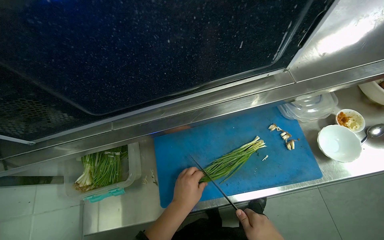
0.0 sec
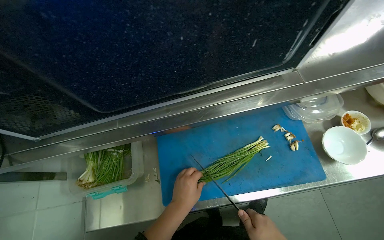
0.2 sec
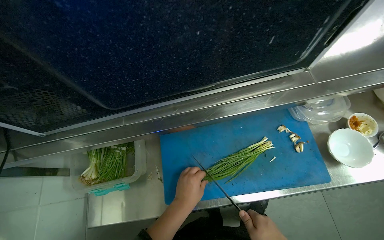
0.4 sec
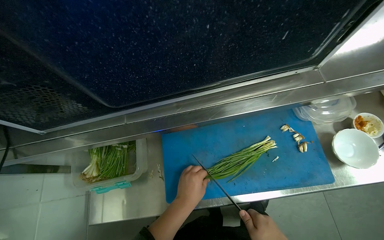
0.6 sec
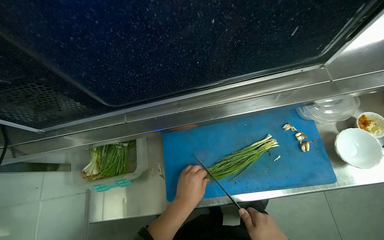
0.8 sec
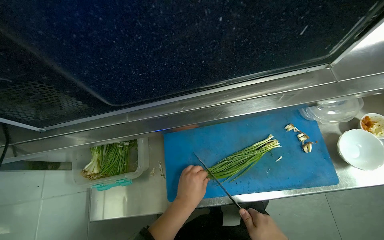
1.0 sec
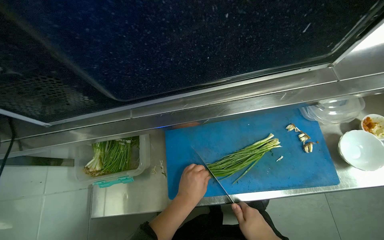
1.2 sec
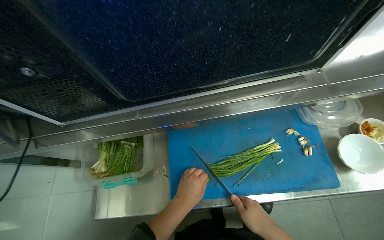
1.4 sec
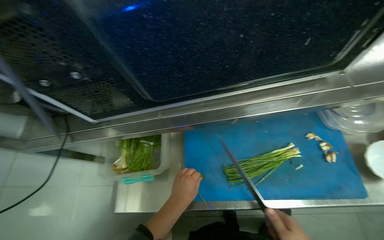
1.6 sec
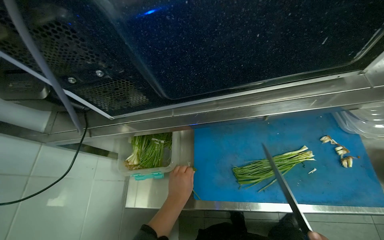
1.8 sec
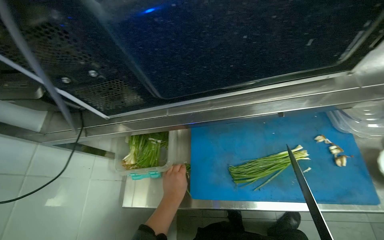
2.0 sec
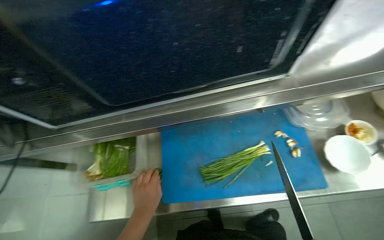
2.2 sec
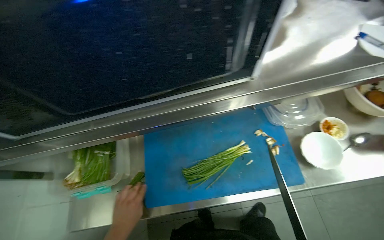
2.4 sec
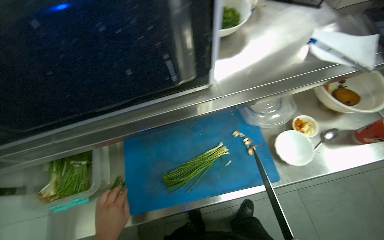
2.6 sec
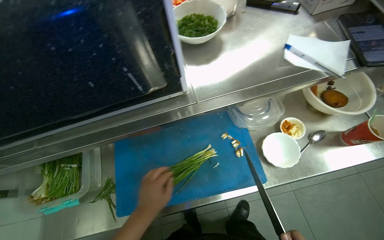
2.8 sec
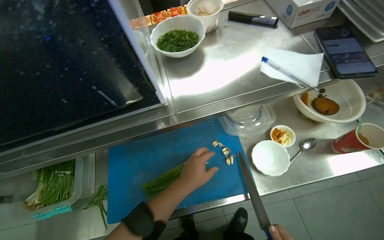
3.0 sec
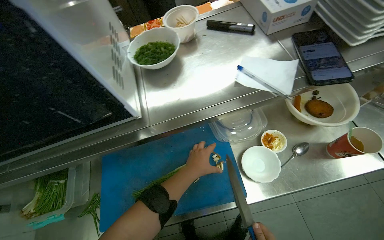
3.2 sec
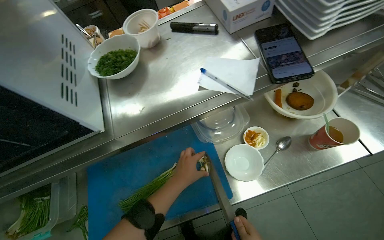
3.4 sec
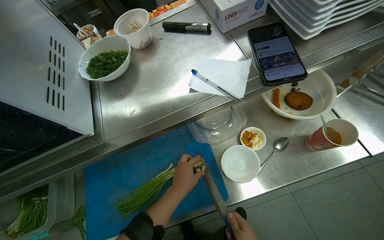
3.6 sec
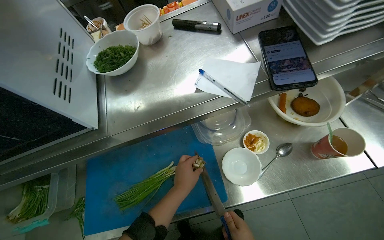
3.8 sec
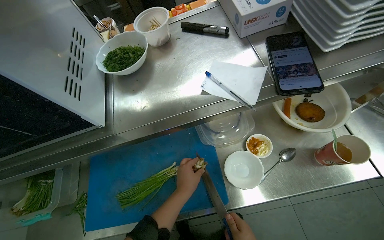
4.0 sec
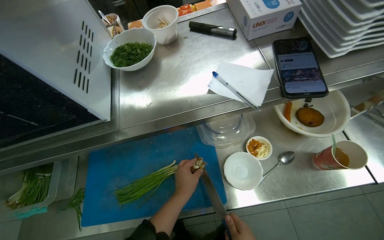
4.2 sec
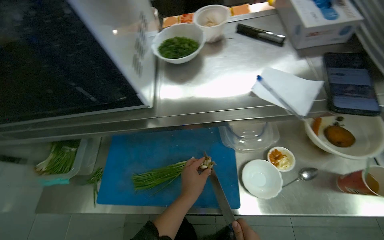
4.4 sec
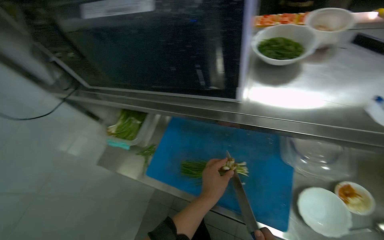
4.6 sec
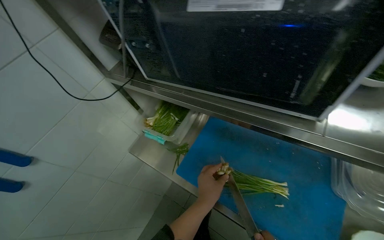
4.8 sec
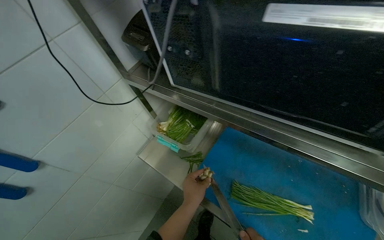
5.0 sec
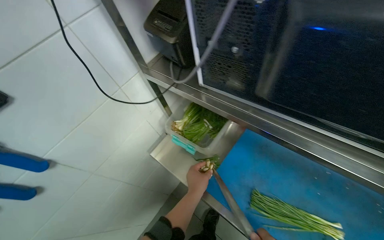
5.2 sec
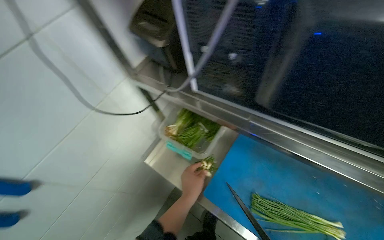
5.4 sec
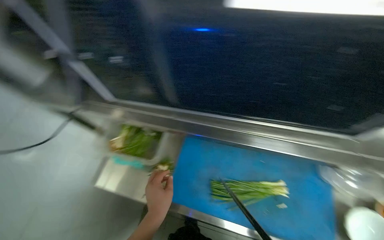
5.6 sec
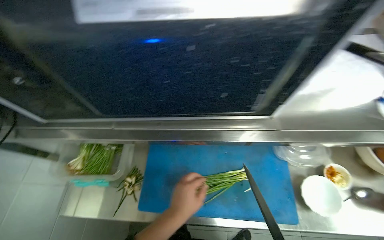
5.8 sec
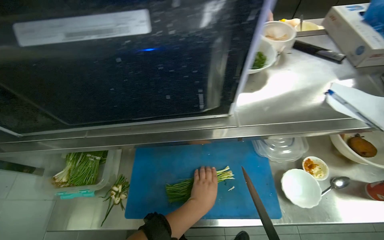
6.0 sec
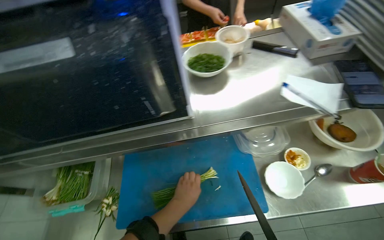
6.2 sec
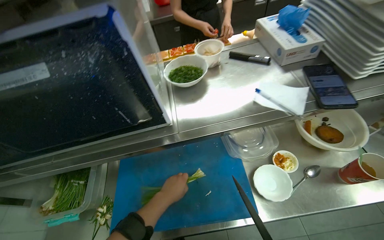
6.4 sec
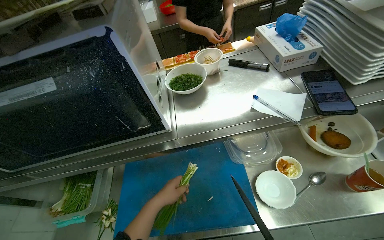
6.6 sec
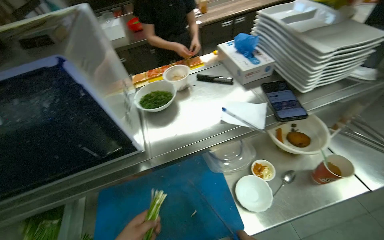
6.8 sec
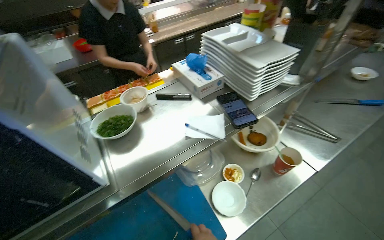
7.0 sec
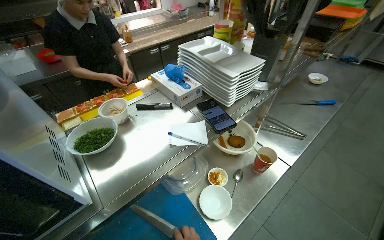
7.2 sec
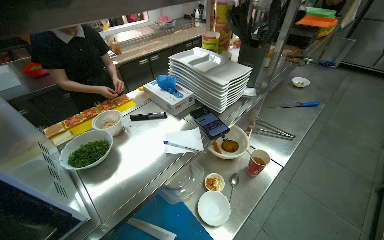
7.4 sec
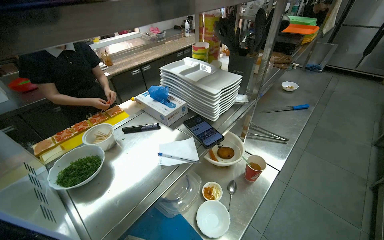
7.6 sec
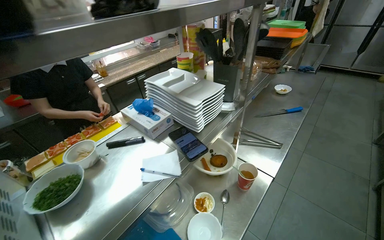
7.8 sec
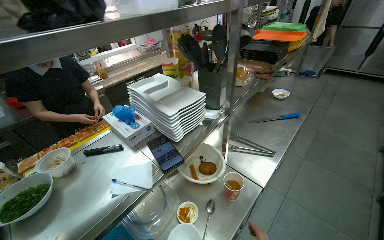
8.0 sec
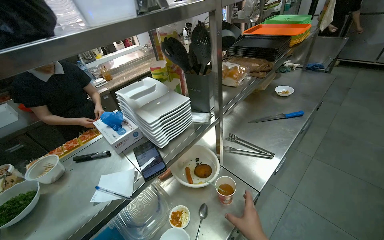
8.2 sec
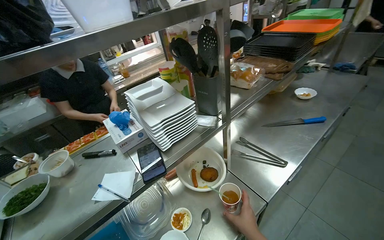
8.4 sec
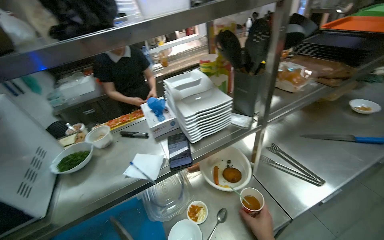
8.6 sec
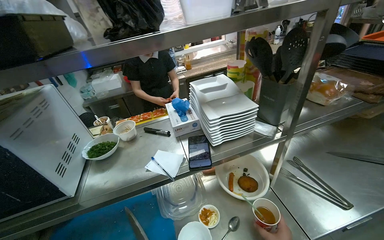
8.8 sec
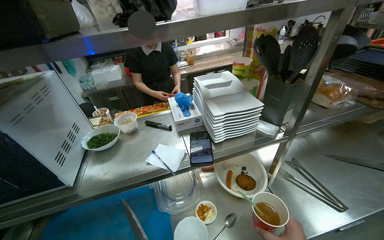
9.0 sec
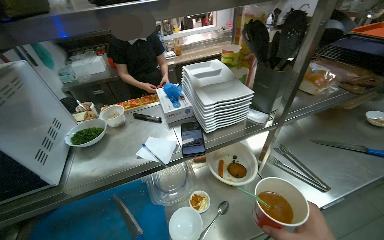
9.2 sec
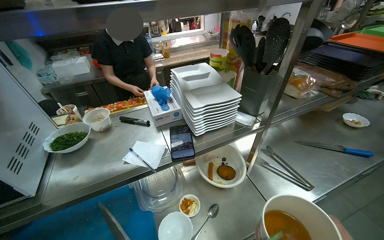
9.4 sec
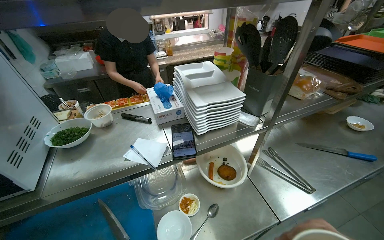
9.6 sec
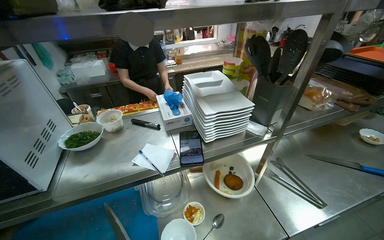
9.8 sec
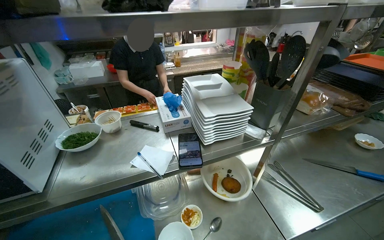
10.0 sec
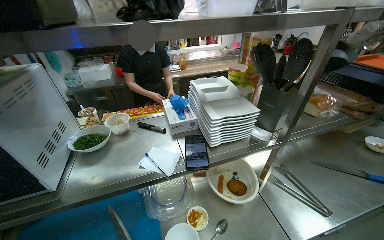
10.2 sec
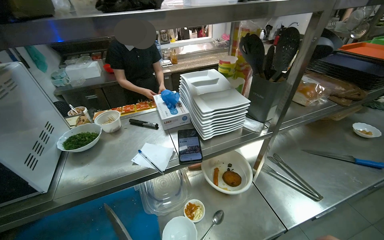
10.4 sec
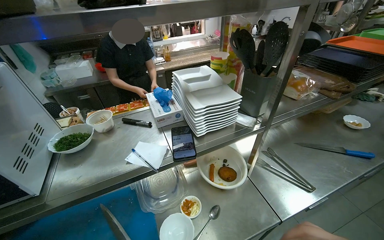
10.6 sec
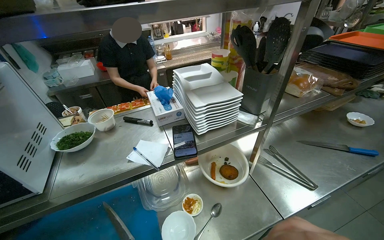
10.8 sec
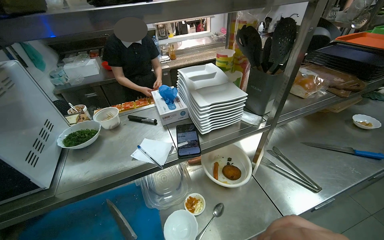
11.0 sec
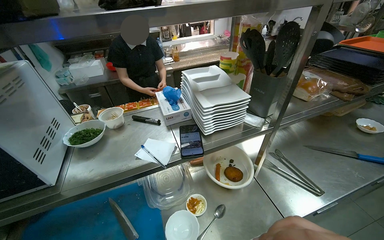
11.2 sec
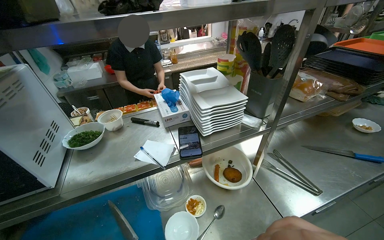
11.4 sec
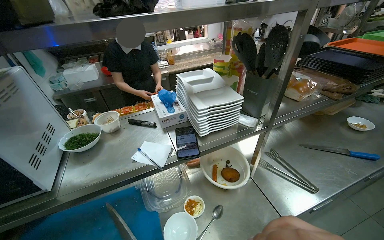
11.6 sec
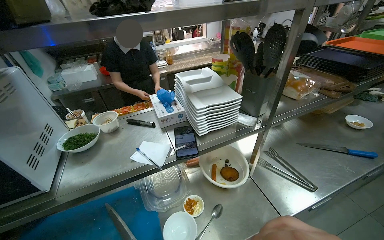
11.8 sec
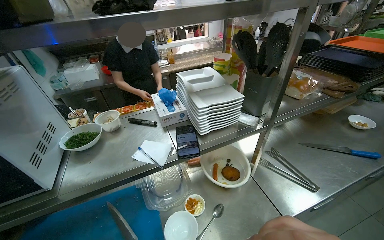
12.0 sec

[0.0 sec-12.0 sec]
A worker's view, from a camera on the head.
Job: preparing food.
The whole recording: Preparing and chopping green onions. The worker picks up green onions, trims their ends, washes them at the sink, and then chops them on a cutting board.
1.6 sec to 3.0 sec: The left hand shifts approximately 15 cm up the picture.
6.0 sec to 7.6 sec: The head rotates some 45 degrees to the right. The view tilts some 25 degrees upward.
7.6 sec to 9.0 sec: The head turns to the left by some 35 degrees.

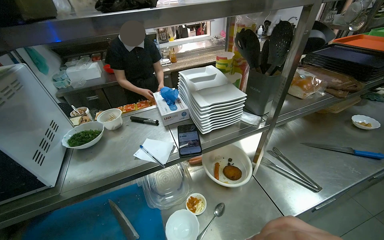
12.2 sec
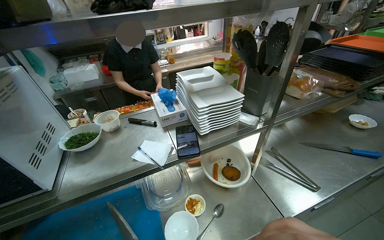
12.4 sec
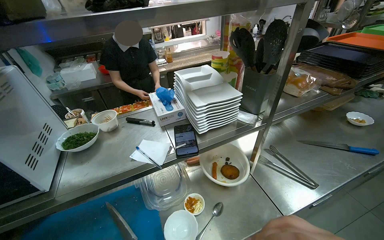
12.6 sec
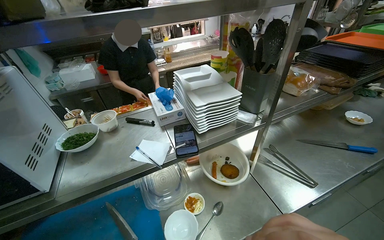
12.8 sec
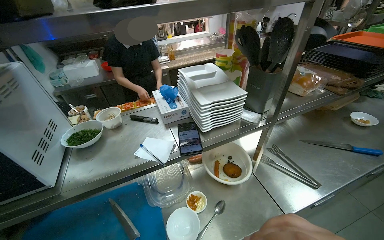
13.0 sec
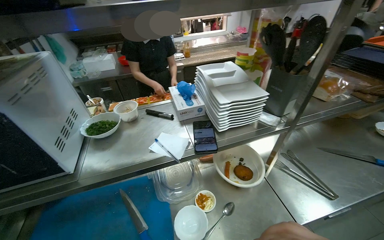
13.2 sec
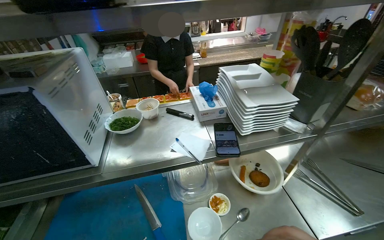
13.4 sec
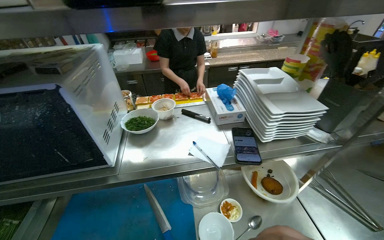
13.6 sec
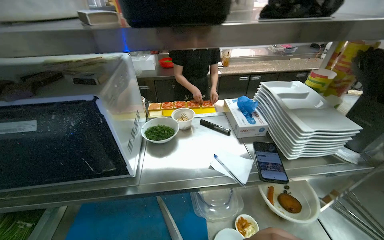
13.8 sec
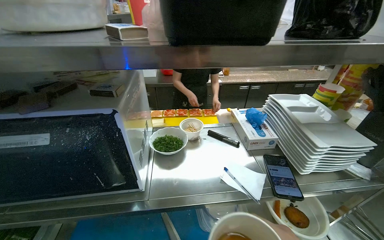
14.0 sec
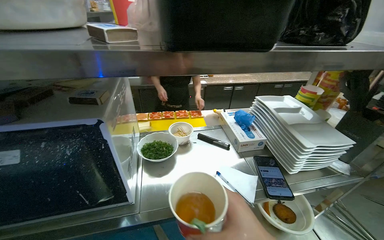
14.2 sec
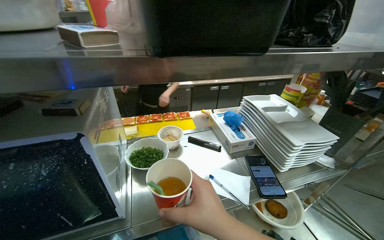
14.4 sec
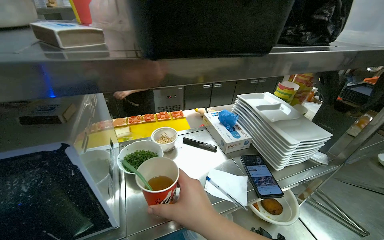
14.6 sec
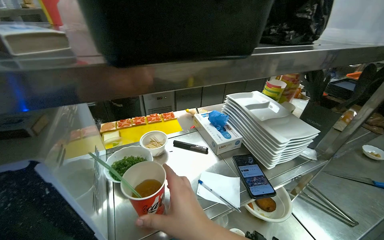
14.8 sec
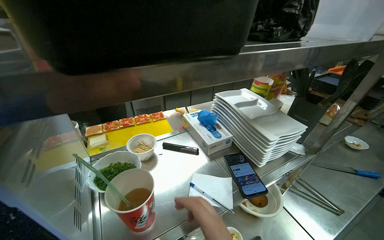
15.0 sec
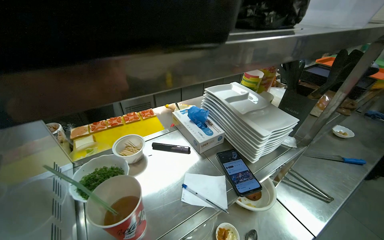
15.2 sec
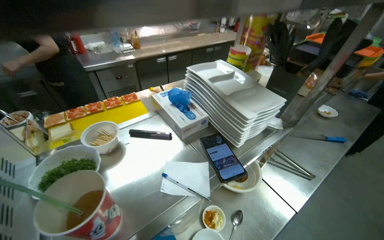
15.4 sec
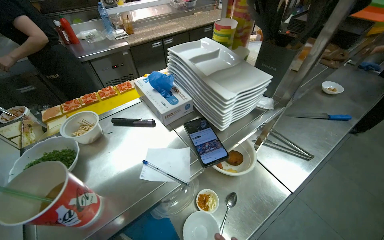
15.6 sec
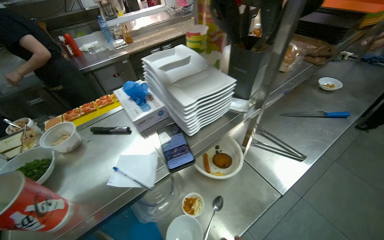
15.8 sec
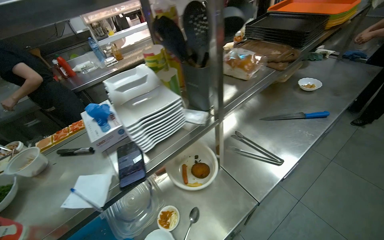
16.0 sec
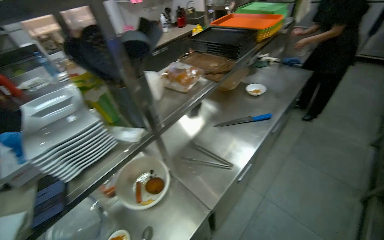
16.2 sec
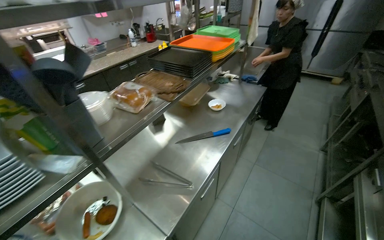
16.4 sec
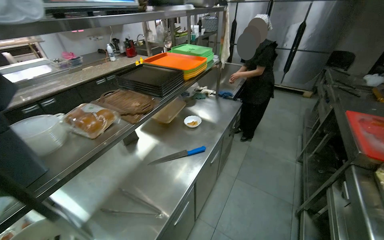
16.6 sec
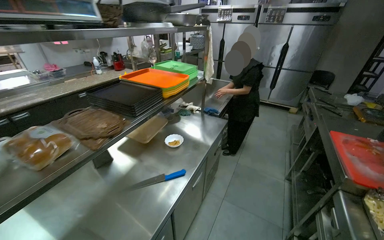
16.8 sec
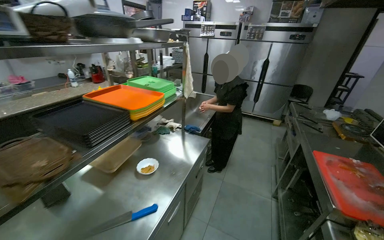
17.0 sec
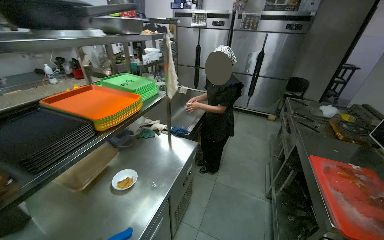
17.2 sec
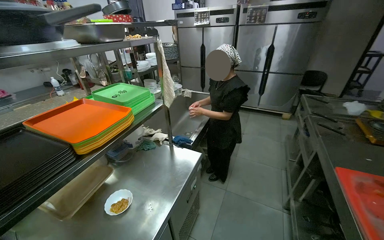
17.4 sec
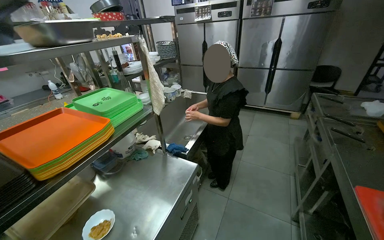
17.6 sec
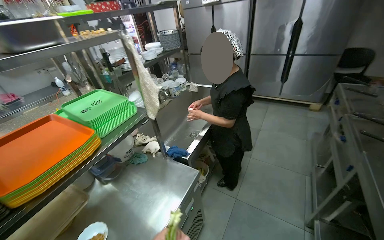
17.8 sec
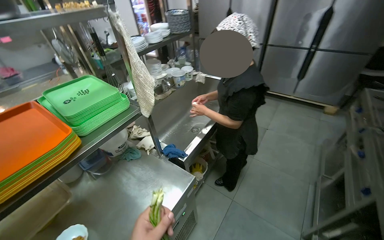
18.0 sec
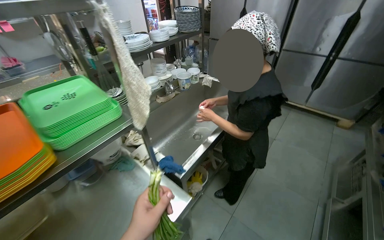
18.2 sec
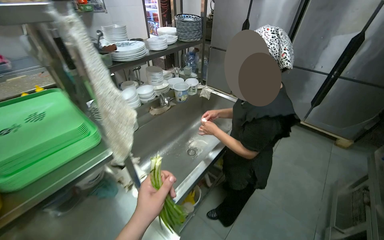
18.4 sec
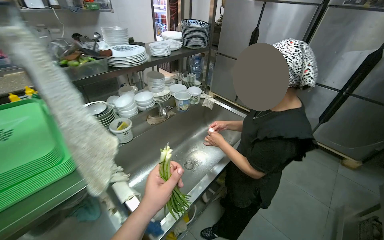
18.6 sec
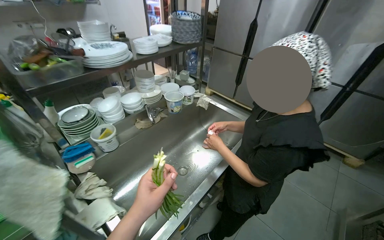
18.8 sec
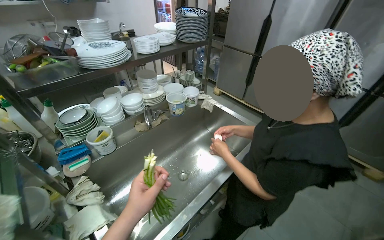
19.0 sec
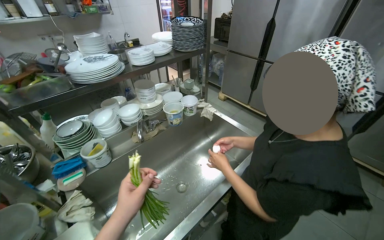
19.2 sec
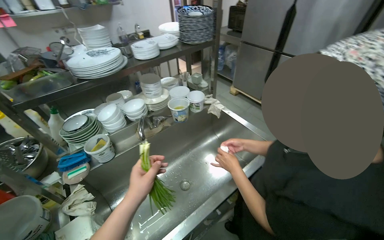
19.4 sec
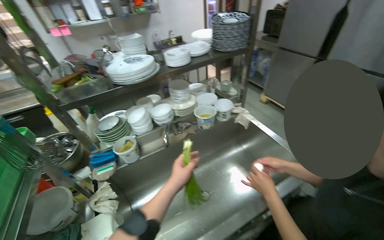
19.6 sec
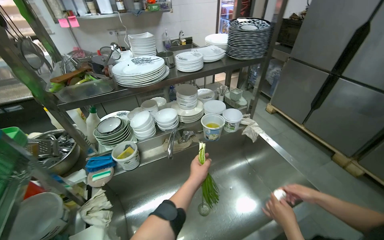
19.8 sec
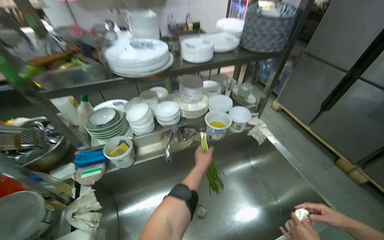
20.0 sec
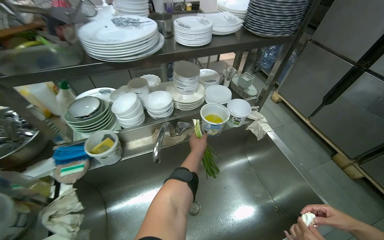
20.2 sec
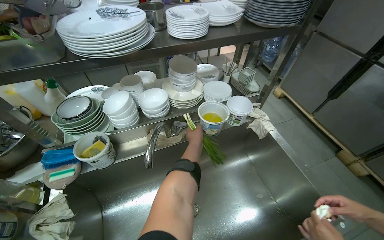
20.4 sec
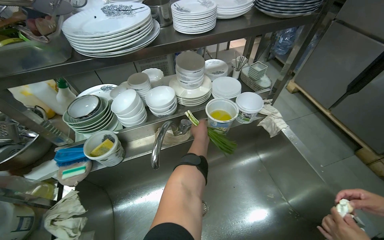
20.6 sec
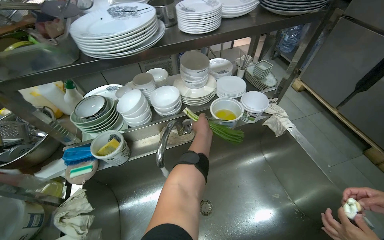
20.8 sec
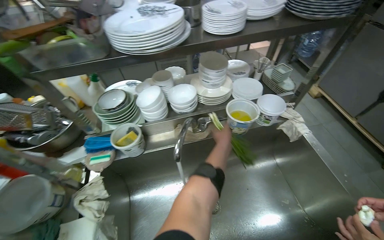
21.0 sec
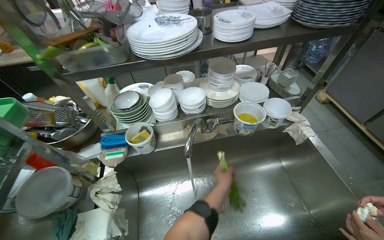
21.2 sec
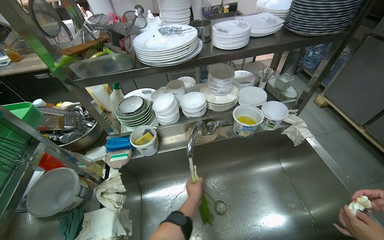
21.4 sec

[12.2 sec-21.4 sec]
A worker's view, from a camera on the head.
Job: preparing food.
The whole recording: Preparing and chopping green onions. The worker picks up green onions, trims their ends, washes them at the sink, and then chops them on a cutting board.
13.8 sec to 15.2 sec: The wearer looks approximately 25 degrees further to the right.
15.2 sec to 16.8 sec: The camera is carried approximately 90 cm. The wearer's head swings about 30 degrees to the right.
16.8 sec to 18.4 sec: The wearer moves approximately 1 m.
18.4 sec to 19.8 sec: The wearer moves some 60 cm. The wearer's head swings about 25 degrees to the left.
19.8 sec to 21.4 sec: The left hand moves some 20 cm up the picture and comes back.
